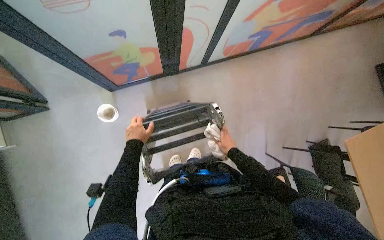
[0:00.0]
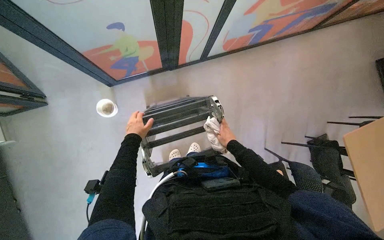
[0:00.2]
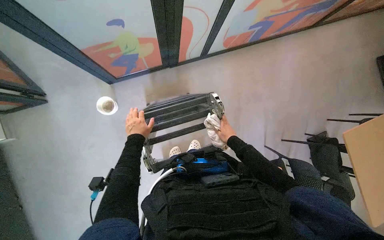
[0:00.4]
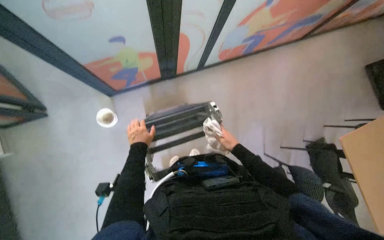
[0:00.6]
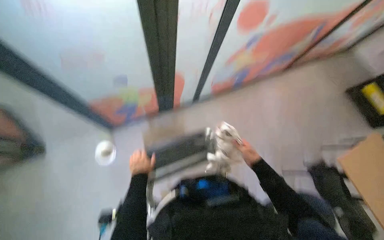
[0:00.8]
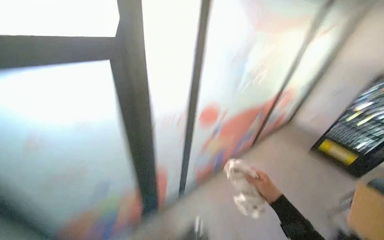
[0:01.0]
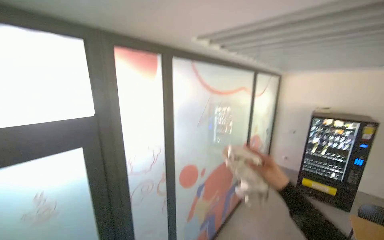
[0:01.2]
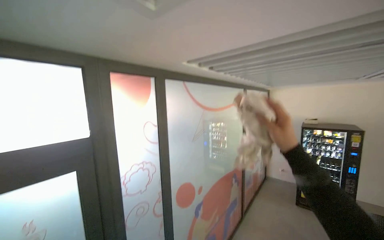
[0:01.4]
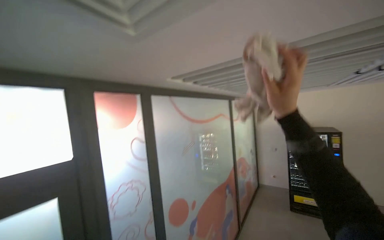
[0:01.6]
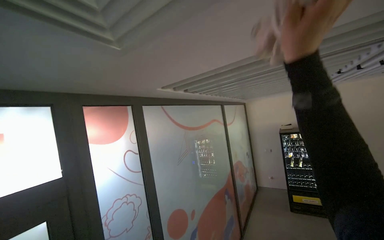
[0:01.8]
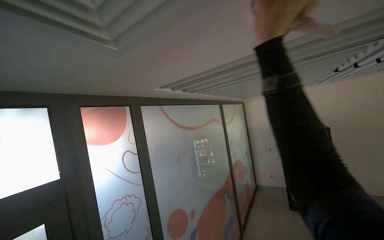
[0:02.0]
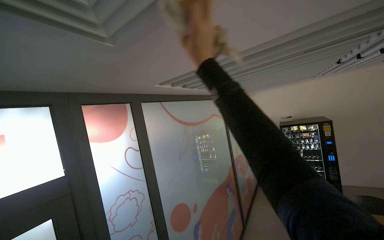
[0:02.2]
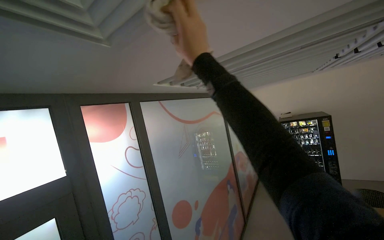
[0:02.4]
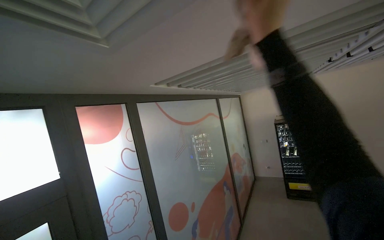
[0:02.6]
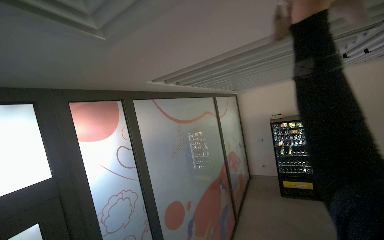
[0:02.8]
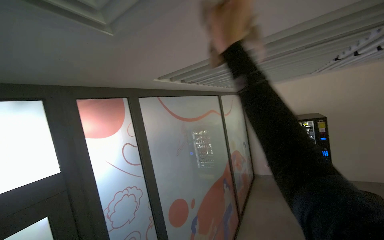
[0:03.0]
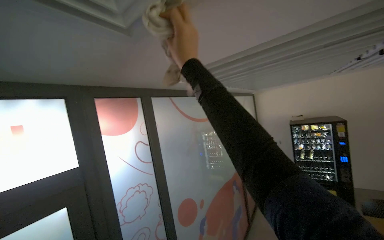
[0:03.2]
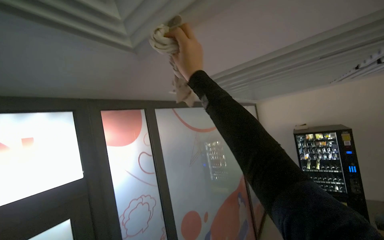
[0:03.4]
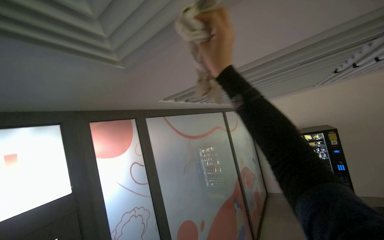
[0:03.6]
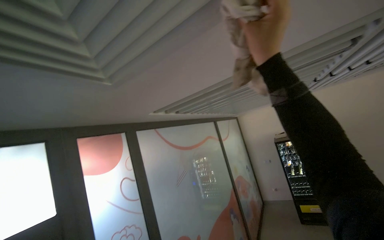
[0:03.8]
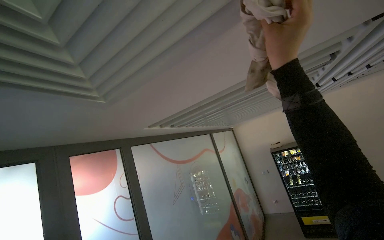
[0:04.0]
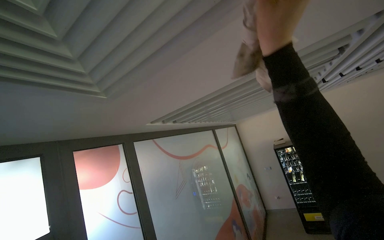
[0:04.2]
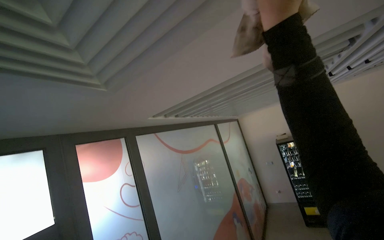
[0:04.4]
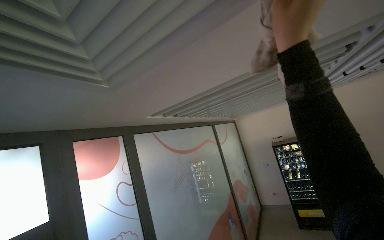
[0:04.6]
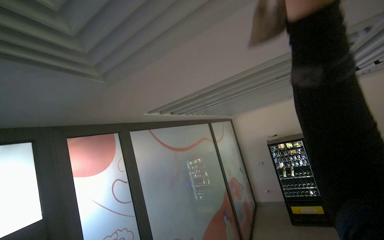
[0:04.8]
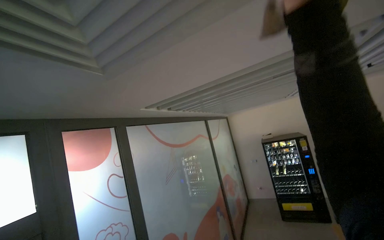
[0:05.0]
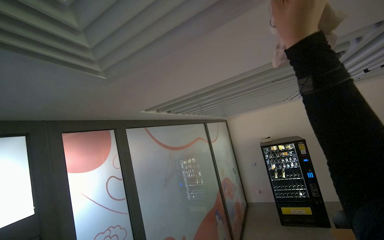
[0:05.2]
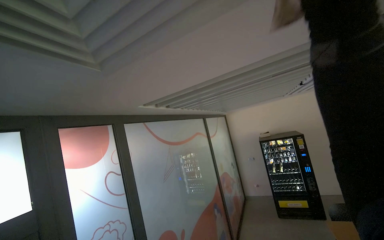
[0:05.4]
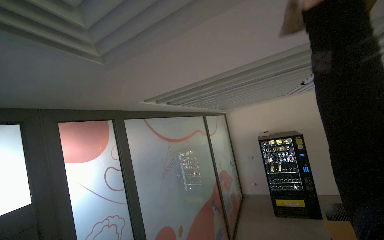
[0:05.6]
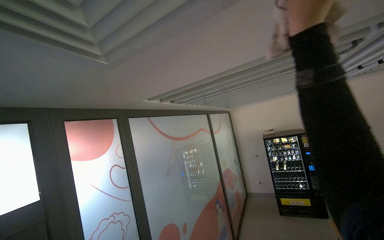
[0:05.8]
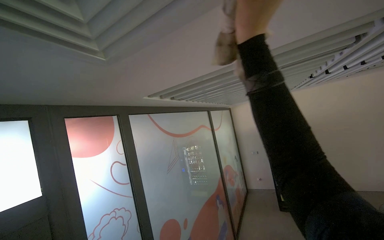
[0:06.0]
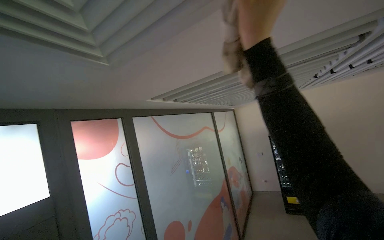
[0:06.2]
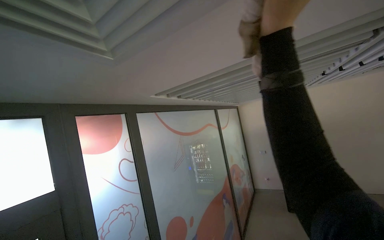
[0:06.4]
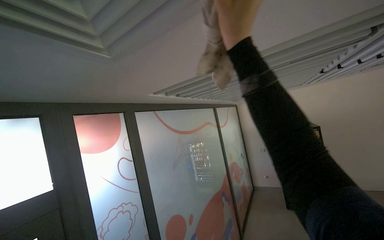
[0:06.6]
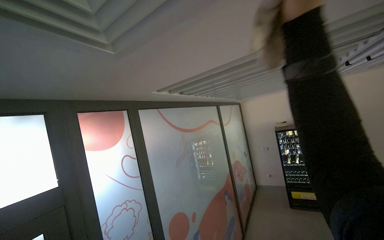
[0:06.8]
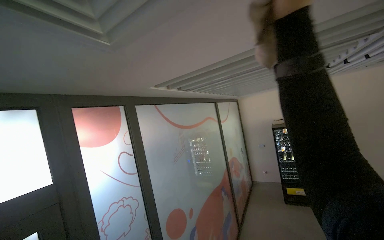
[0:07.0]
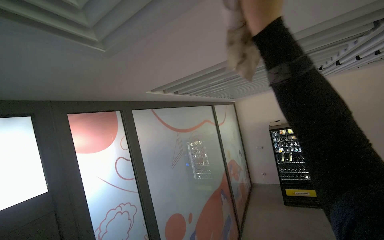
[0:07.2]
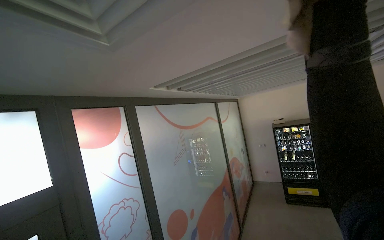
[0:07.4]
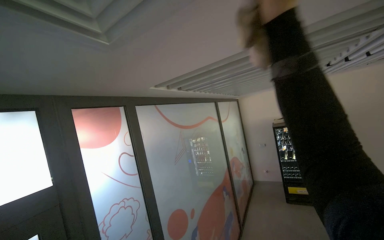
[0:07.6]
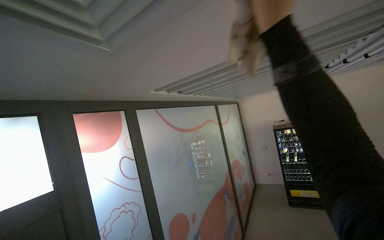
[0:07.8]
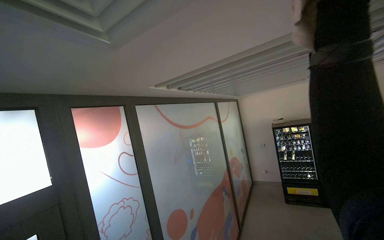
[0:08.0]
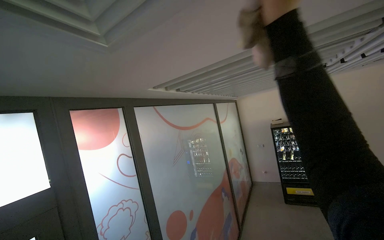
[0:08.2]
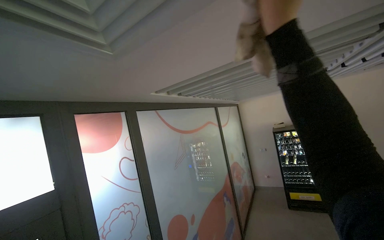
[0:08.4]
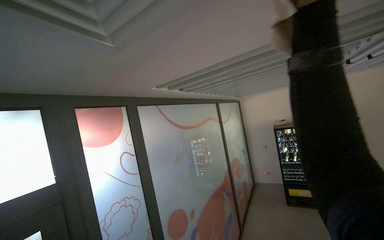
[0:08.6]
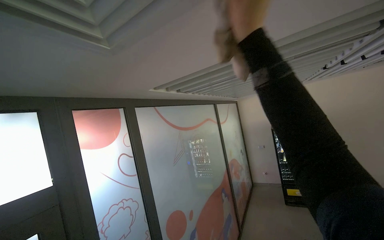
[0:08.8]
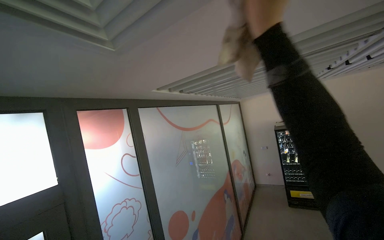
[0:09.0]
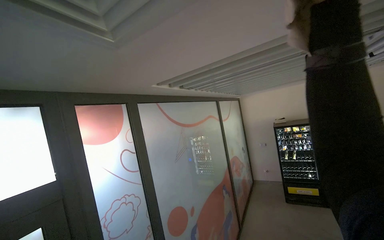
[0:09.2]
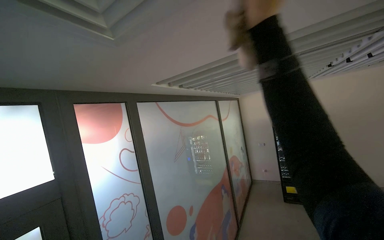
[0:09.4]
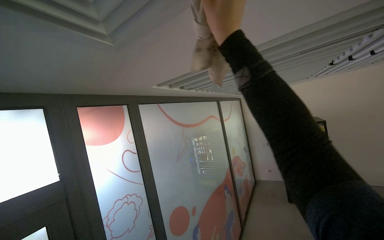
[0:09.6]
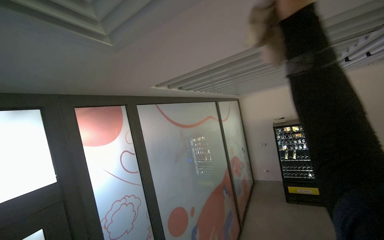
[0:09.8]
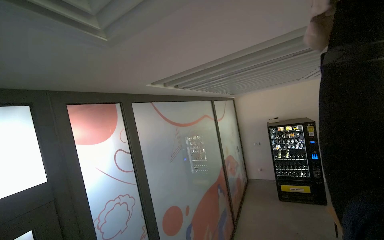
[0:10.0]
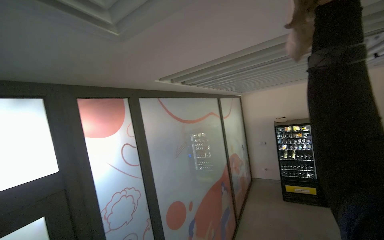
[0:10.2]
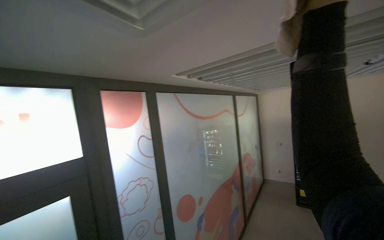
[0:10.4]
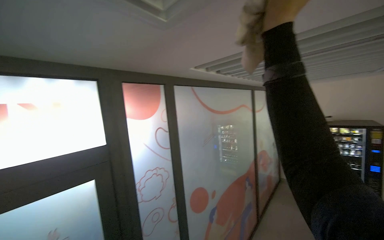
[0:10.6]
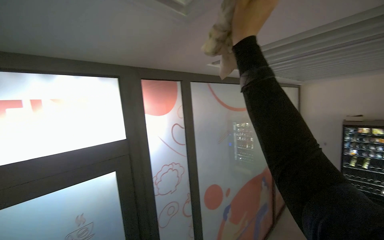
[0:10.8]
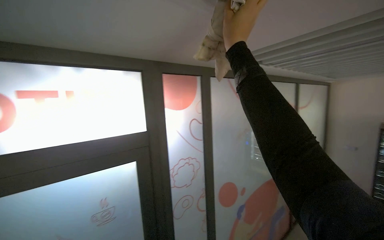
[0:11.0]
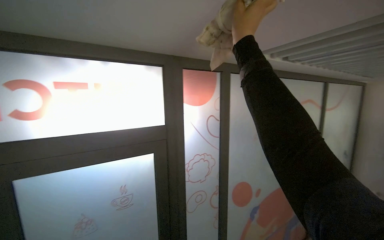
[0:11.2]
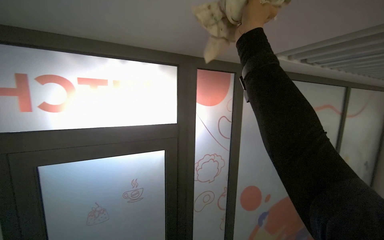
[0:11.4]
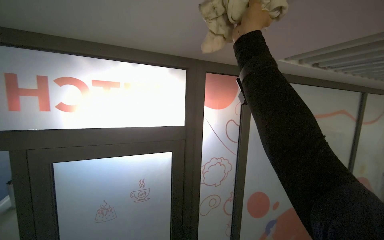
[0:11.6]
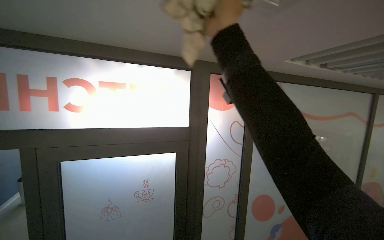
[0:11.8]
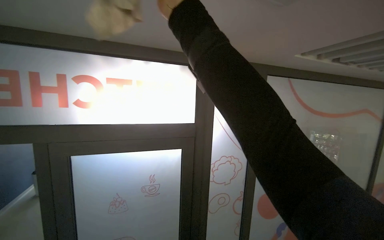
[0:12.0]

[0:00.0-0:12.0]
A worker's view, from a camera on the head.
Job: wiping surfaces.
The whole recording: Wiping ceiling vents. The worker wipes the ceiling vents with a cloth.
1.6 to 3.0 s: The right hand swings left and right, roughly 25 cm each way, with 2 reversals.
3.0 to 4.4 s: The view tips upward by roughly 10 degrees. The right hand heads nearer to the camera, covering roughly 15 cm, and travels to the left and back again, approximately 15 cm each way.
4.4 to 6.0 s: The right hand moves about 10 cm to the right and comes back.
6.0 to 7.6 s: The right hand swings up and down the picture, some 15 cm each way, with 2 reversals.
7.6 to 9.0 s: The right hand reaches roughly 5 cm farther from the camera, then returns.
10.4 to 12.0 s: The head turns to the left by some 35 degrees.

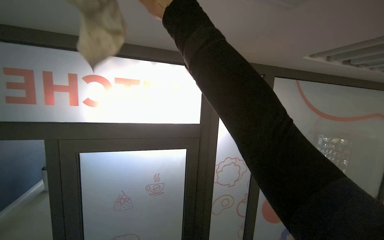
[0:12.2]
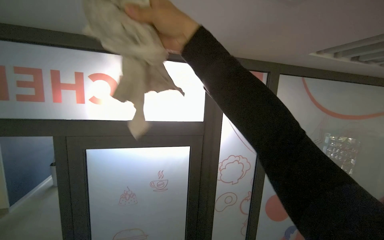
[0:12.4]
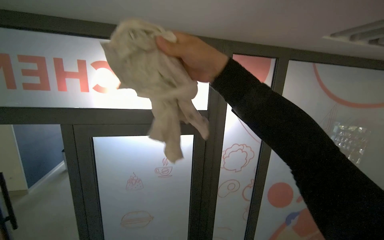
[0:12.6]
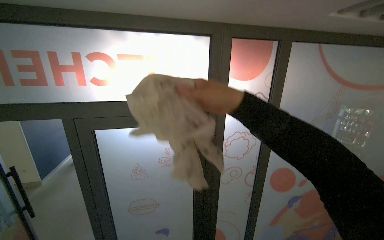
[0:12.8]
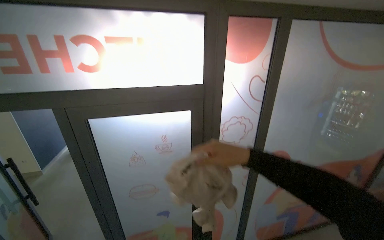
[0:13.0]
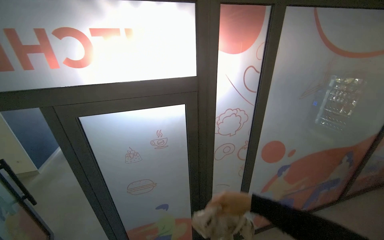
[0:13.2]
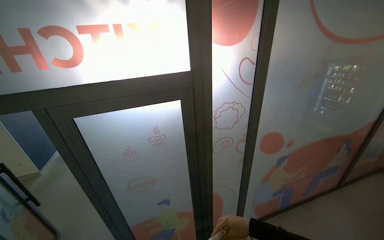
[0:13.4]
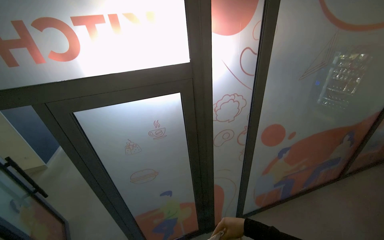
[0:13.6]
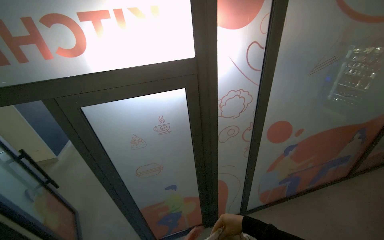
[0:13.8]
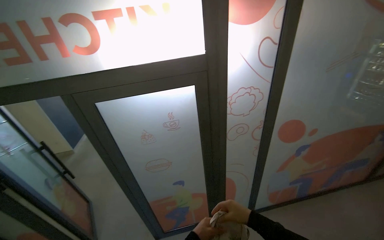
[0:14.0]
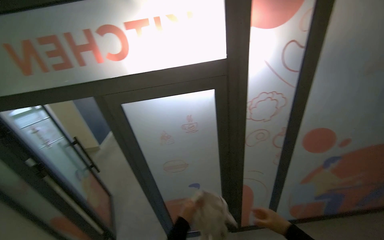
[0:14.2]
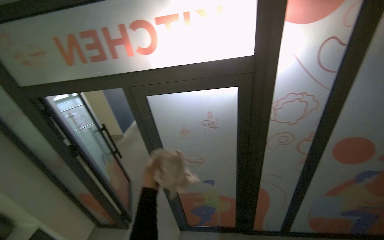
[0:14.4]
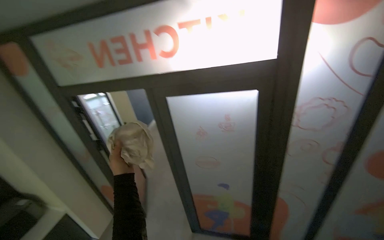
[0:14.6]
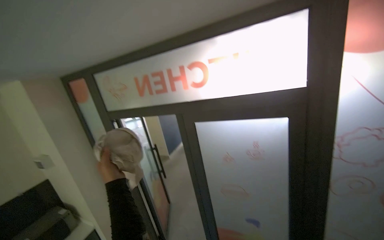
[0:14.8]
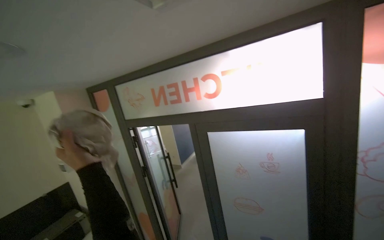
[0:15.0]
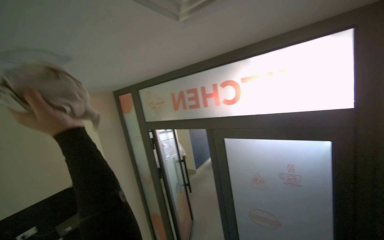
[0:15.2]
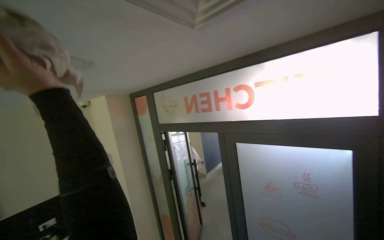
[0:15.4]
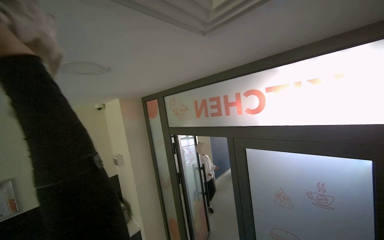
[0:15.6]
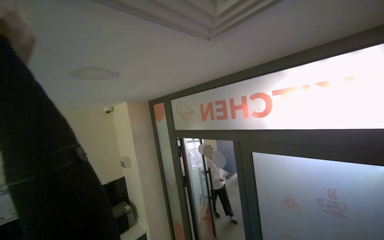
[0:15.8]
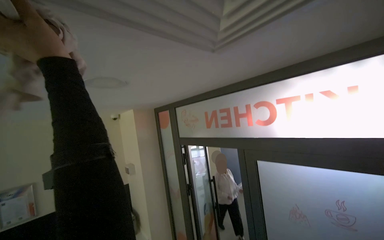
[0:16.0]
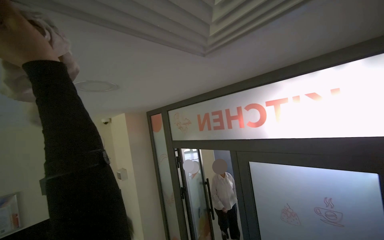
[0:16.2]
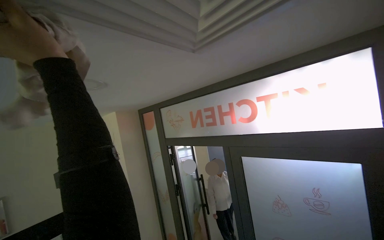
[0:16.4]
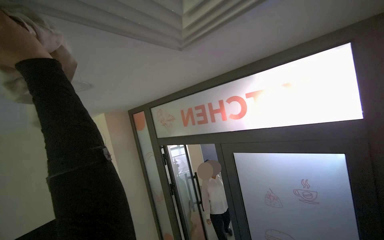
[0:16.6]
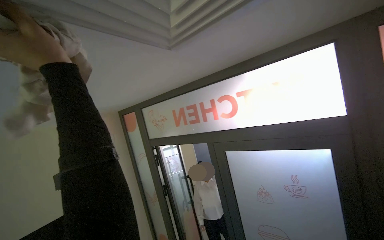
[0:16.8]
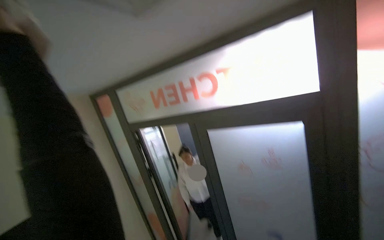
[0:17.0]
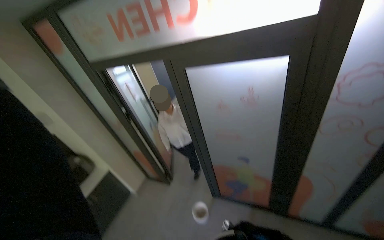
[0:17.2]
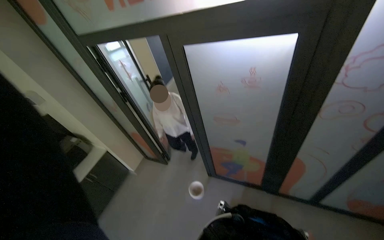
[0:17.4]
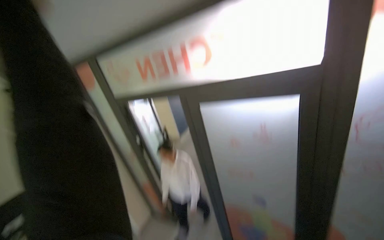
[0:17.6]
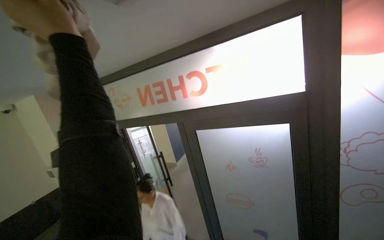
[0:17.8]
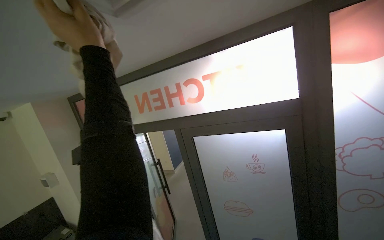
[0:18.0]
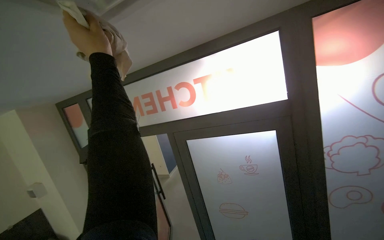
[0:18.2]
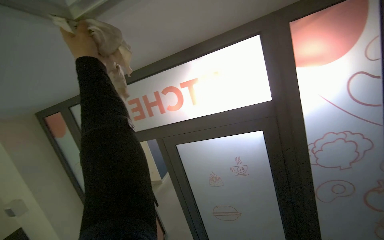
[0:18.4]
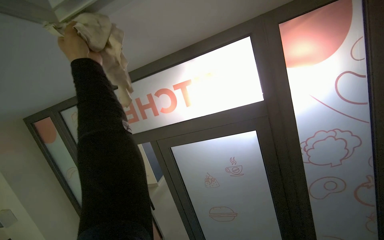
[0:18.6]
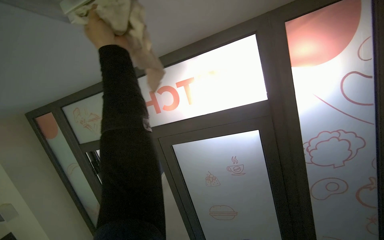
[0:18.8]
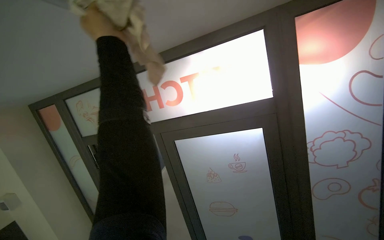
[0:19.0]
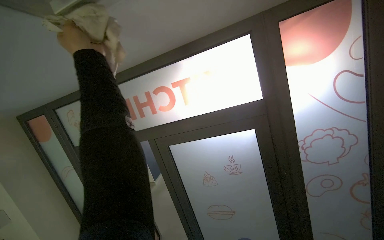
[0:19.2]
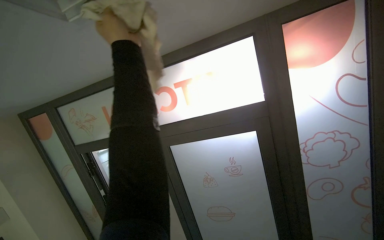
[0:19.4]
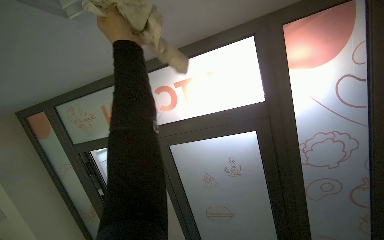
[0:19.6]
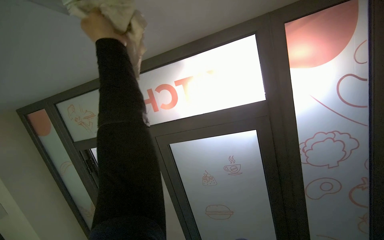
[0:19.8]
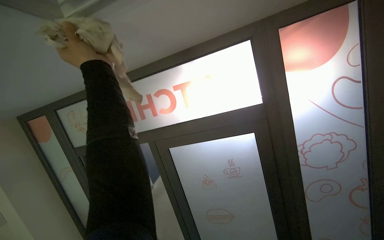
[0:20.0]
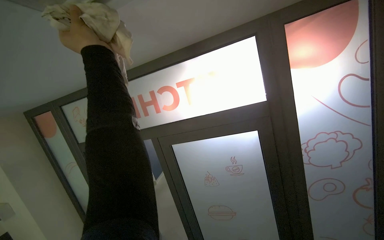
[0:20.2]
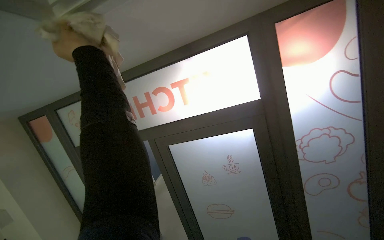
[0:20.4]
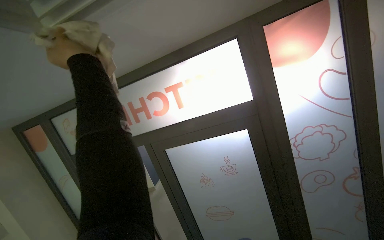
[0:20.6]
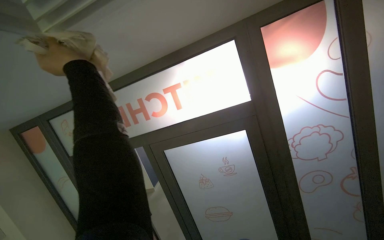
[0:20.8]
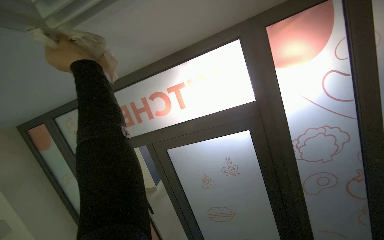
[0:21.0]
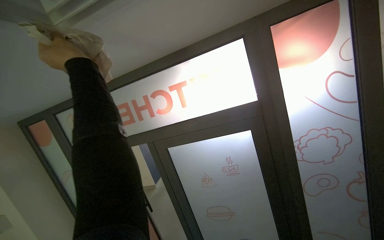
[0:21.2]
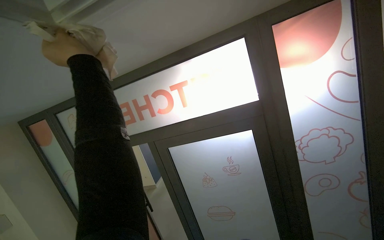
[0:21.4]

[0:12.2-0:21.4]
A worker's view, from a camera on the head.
Job: wiping surfaces.
The whole recording: Wiping ceiling vents. The worker wipes the ceiling vents with a cloth.
12.2 to 13.8 s: The wearer looks some 25 degrees further downward. The right hand is displaced down the picture by approximately 90 cm.
13.8 to 15.2 s: The head rotates about 50 degrees to the left. The camera pitches upward, by approximately 15 degrees.
16.8 to 18.4 s: The view swings approximately 15 degrees to the right.
